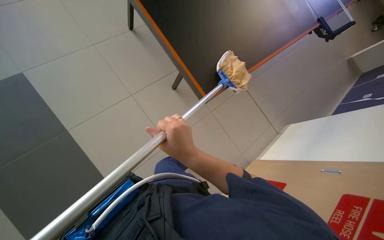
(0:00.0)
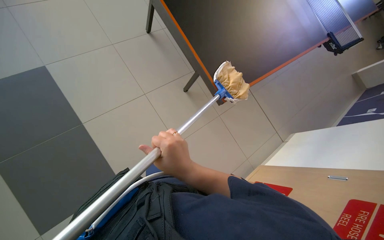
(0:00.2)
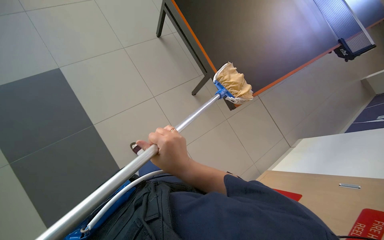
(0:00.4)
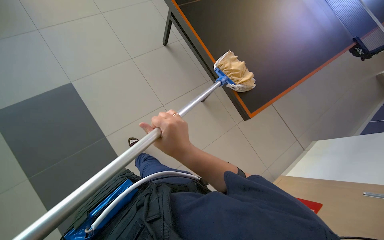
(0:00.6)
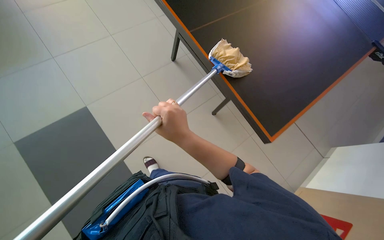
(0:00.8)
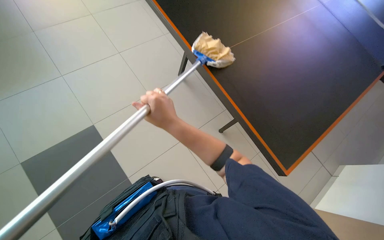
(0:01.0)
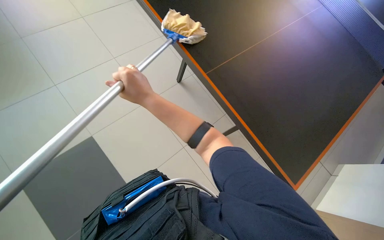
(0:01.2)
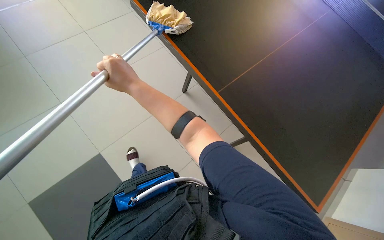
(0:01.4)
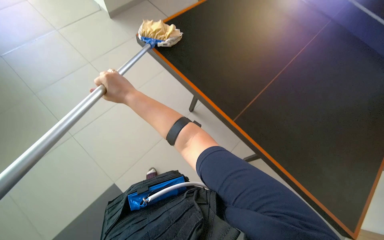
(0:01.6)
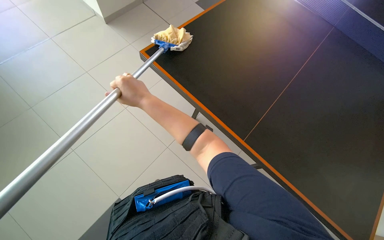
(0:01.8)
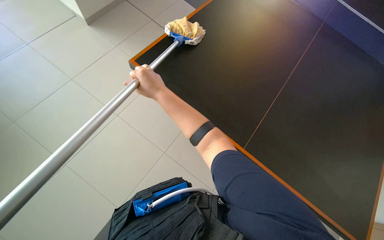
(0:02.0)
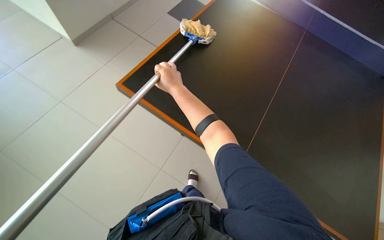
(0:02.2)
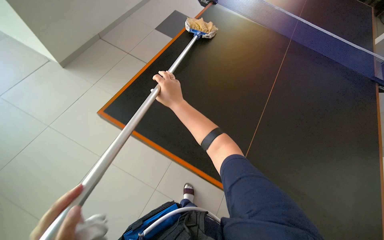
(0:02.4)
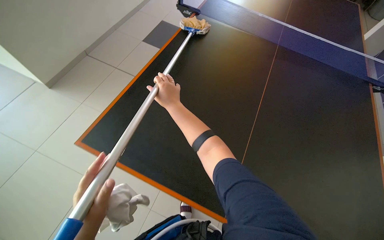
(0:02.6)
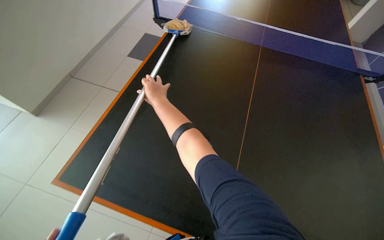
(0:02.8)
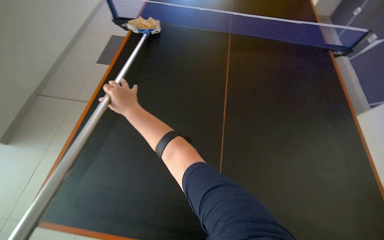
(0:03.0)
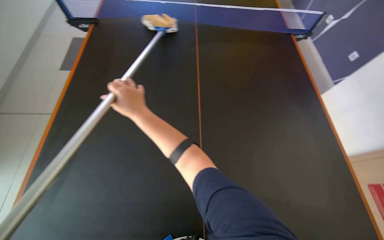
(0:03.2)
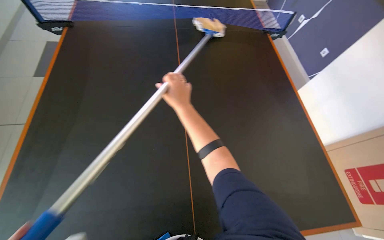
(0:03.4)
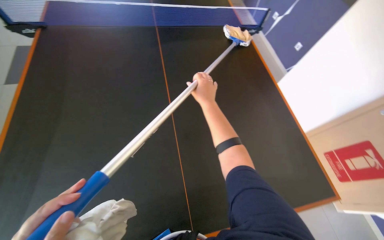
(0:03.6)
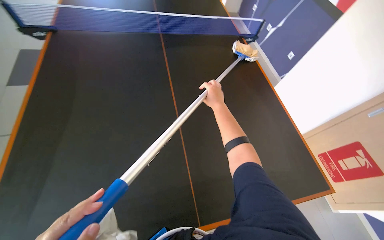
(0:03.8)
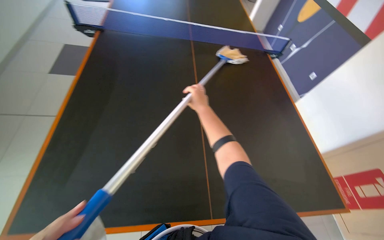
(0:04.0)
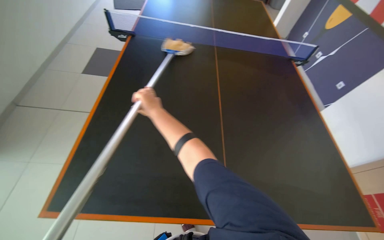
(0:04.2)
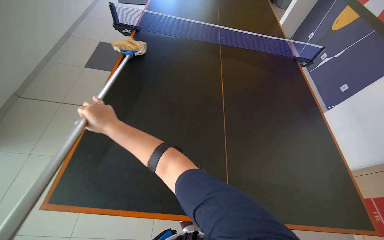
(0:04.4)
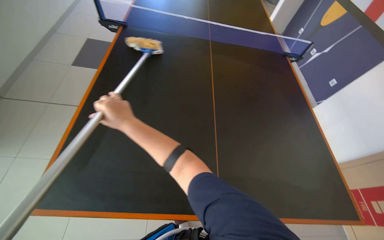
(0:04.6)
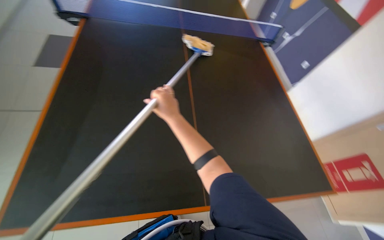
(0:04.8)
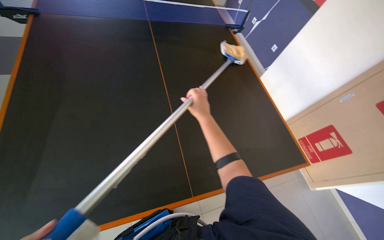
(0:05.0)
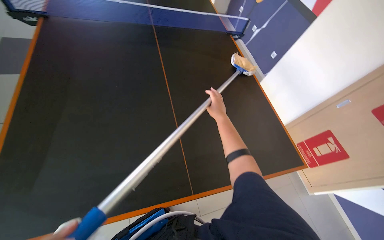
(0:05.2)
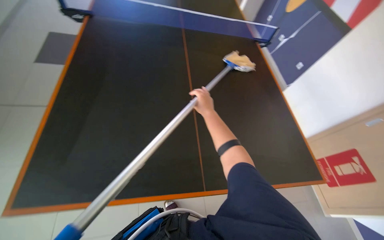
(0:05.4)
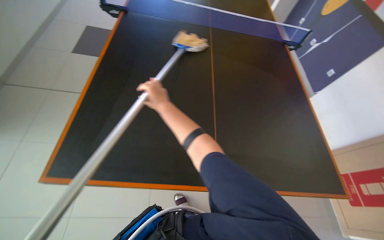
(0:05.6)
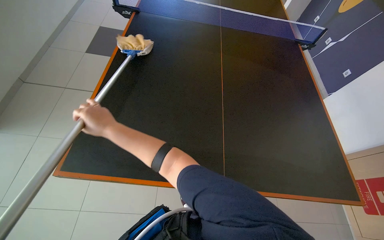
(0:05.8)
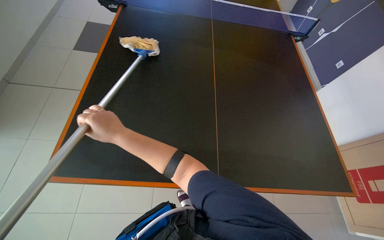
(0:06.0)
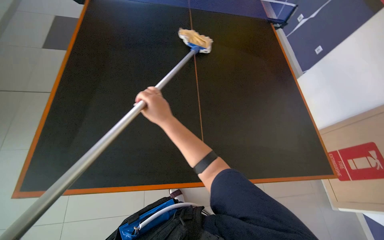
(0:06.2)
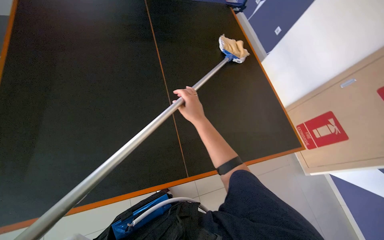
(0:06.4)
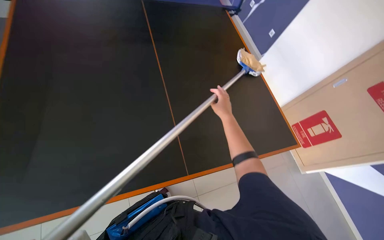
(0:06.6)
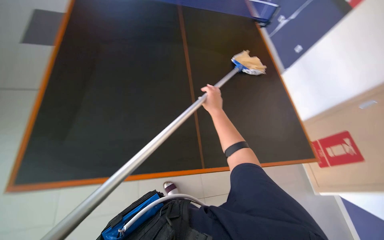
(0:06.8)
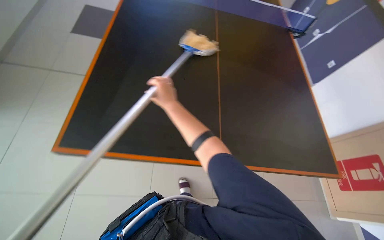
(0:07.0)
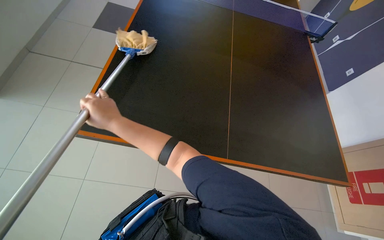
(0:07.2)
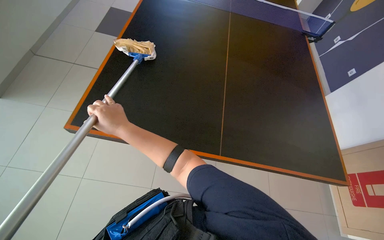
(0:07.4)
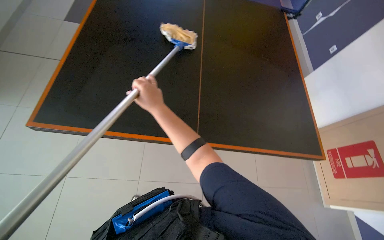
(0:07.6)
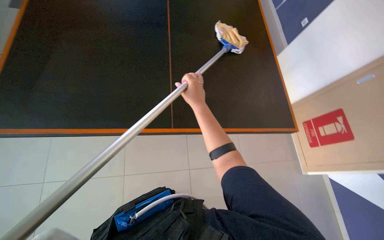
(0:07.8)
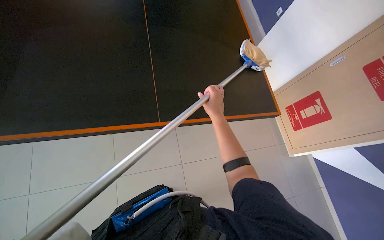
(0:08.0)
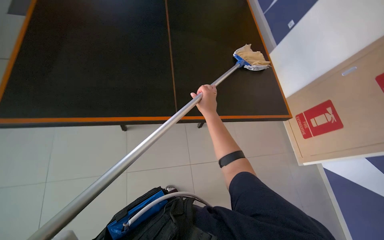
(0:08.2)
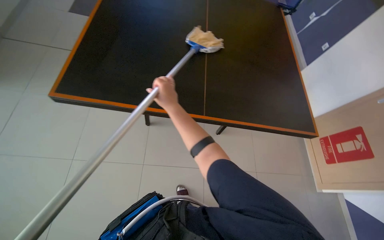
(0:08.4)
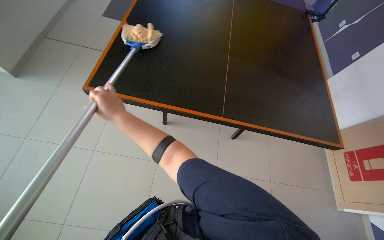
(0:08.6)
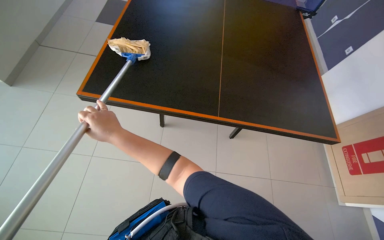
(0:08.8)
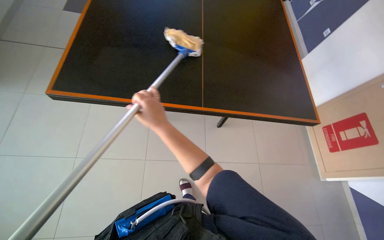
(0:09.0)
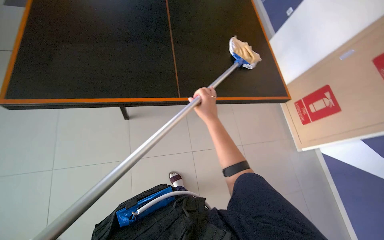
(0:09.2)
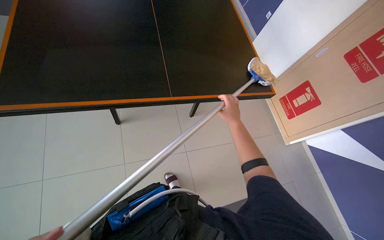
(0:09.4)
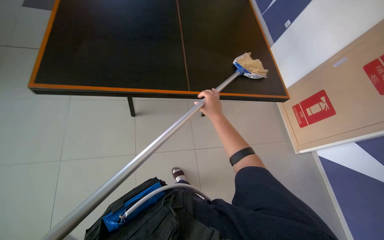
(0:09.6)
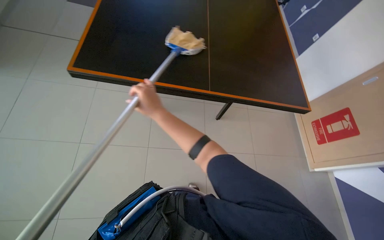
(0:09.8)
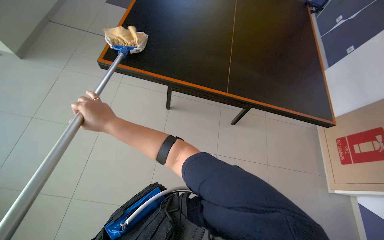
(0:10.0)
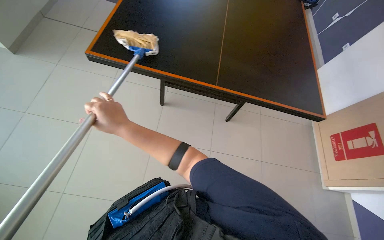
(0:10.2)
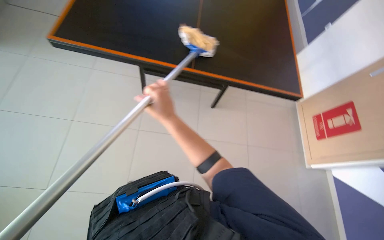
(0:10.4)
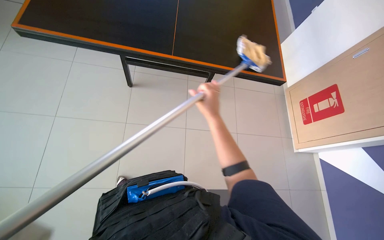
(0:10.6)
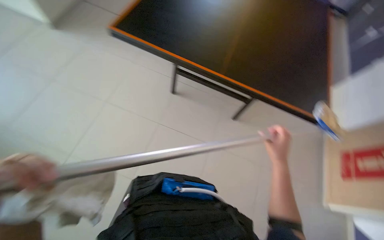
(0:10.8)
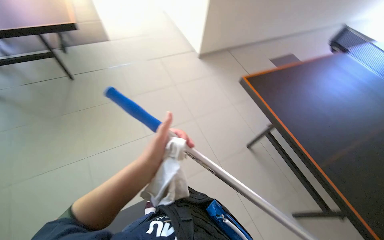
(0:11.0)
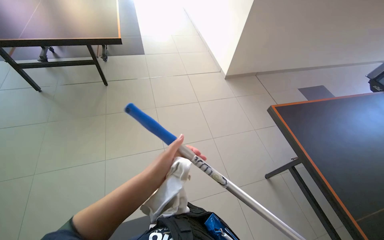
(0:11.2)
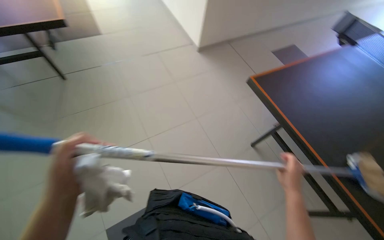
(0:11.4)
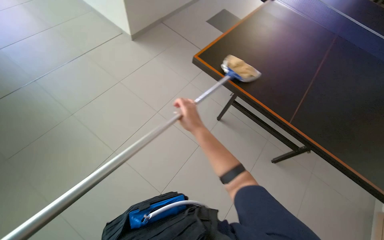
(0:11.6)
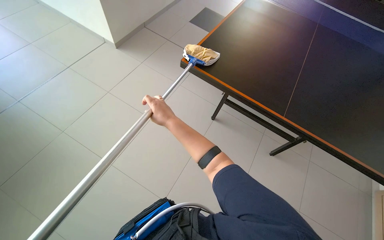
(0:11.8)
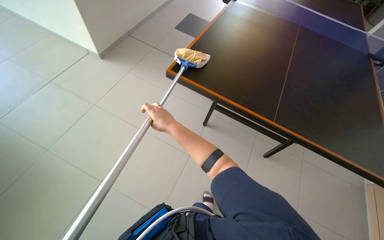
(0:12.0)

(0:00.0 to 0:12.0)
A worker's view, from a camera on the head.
Job: wiping surfaces.
The whole recording: Wiping ping-pong table with mop. The worker wipes the surface of the ping-pong table using a mop.
0:00.0 - 0:01.6: The right hand goes about 15 cm up the picture.
0:04.4 - 0:06.0: The right hand goes to the right and returns, approximately 50 cm each way.
0:06.0 - 0:07.6: The right hand moves left and right over roughly 30 cm, changing direction 2 times.
0:07.6 - 0:09.0: The right hand swings left and right, roughly 25 cm each way, with 2 reversals.
0:09.0 - 0:10.4: The right hand swings left and right, some 35 cm each way, with 2 reversals.
0:10.4 - 0:12.0: The head travels roughly 80 cm.

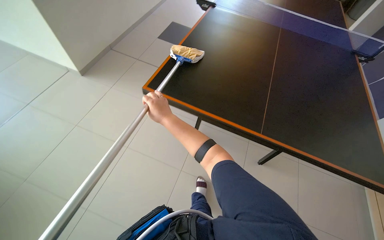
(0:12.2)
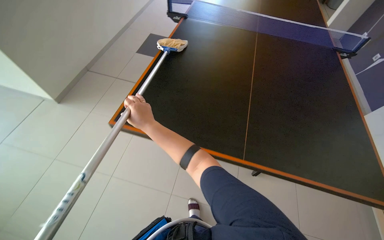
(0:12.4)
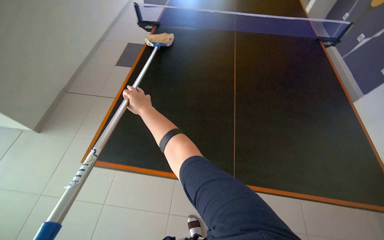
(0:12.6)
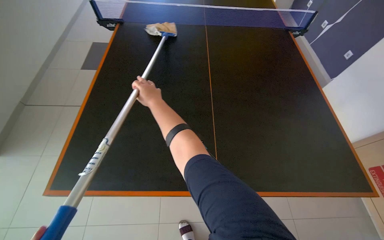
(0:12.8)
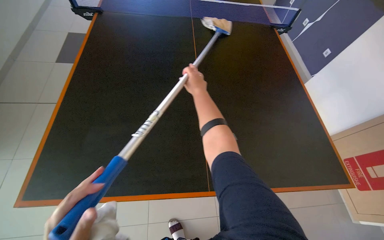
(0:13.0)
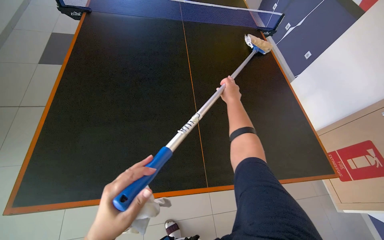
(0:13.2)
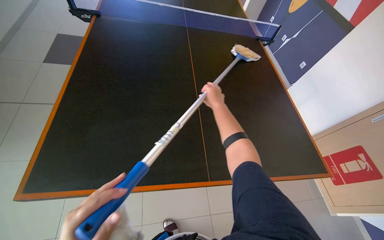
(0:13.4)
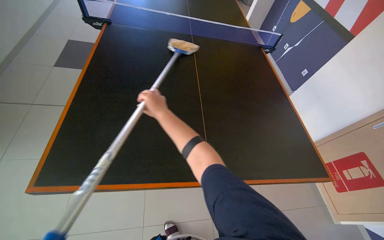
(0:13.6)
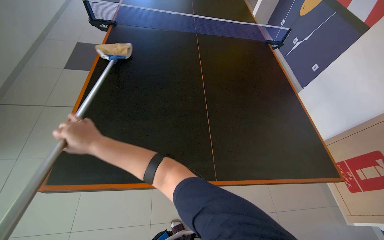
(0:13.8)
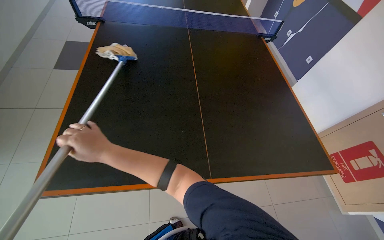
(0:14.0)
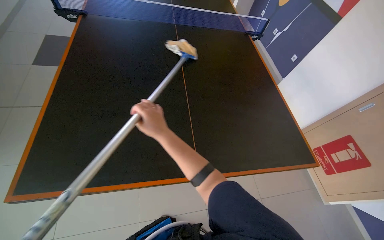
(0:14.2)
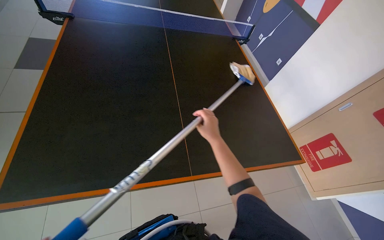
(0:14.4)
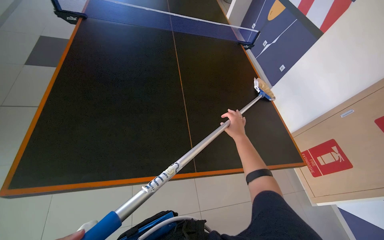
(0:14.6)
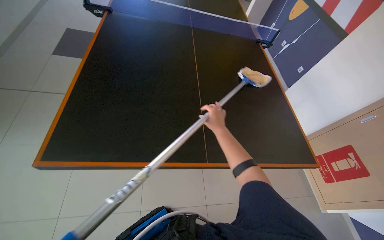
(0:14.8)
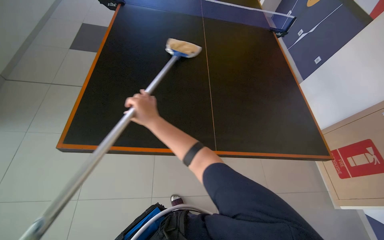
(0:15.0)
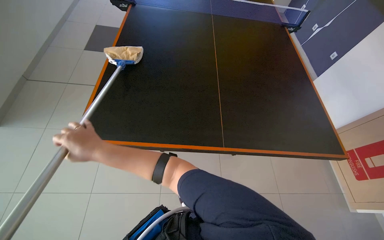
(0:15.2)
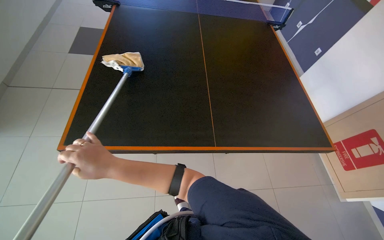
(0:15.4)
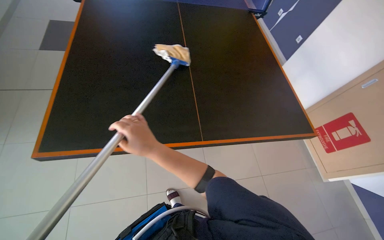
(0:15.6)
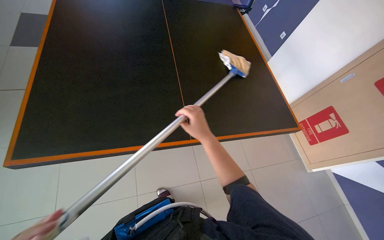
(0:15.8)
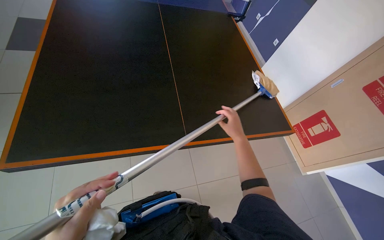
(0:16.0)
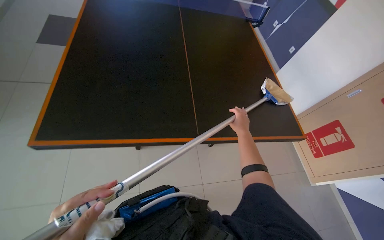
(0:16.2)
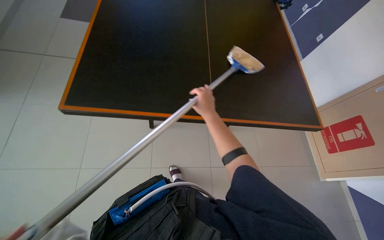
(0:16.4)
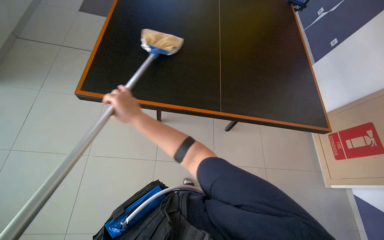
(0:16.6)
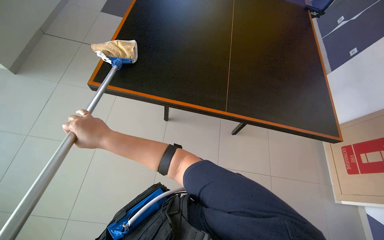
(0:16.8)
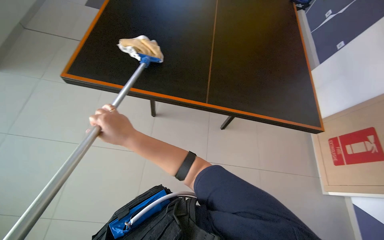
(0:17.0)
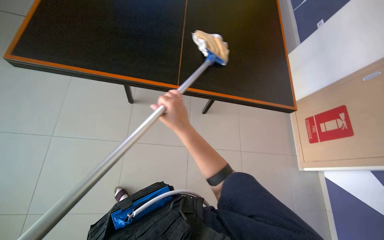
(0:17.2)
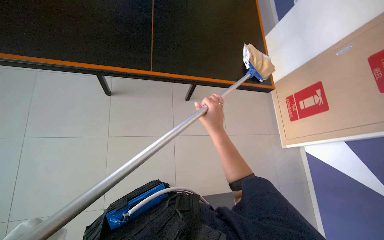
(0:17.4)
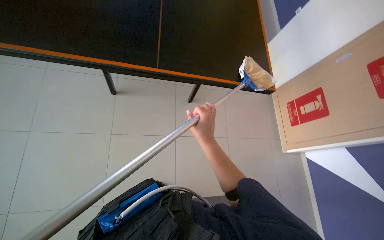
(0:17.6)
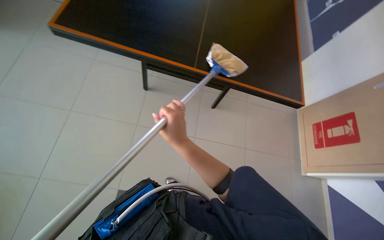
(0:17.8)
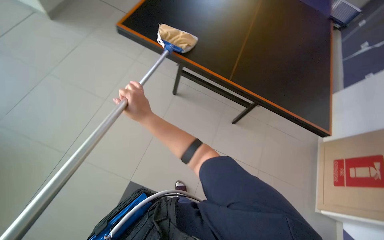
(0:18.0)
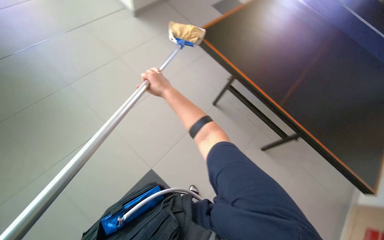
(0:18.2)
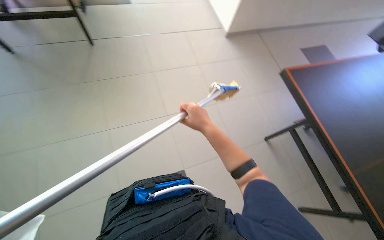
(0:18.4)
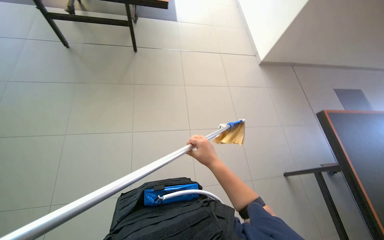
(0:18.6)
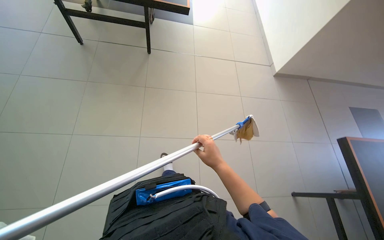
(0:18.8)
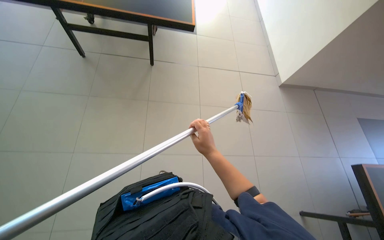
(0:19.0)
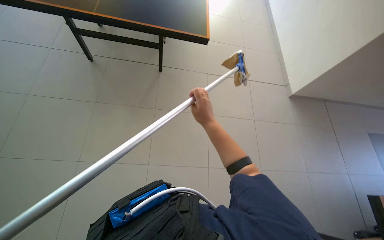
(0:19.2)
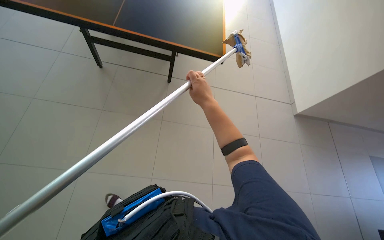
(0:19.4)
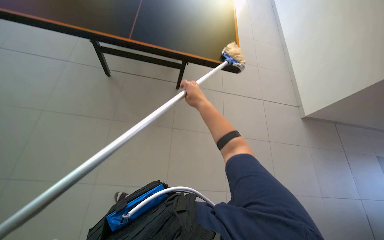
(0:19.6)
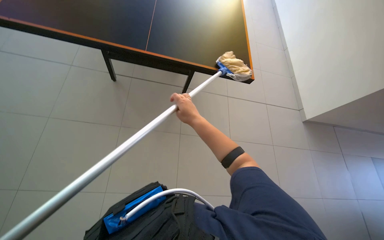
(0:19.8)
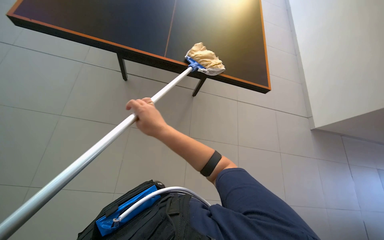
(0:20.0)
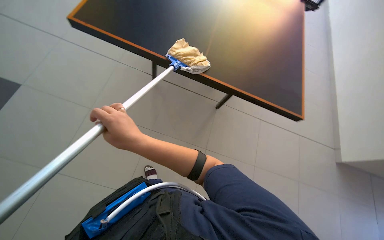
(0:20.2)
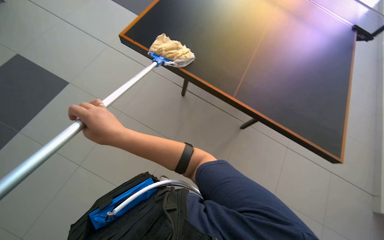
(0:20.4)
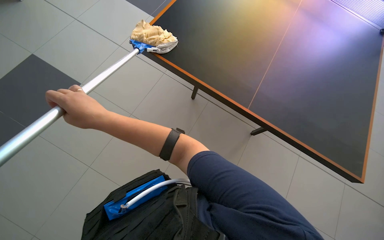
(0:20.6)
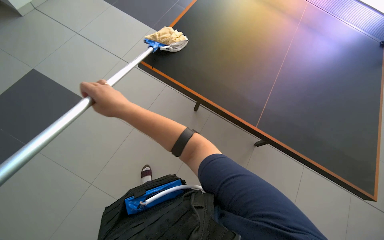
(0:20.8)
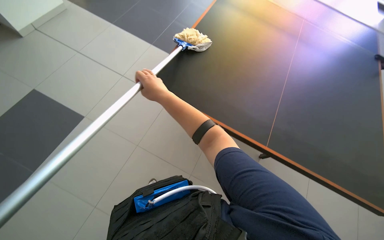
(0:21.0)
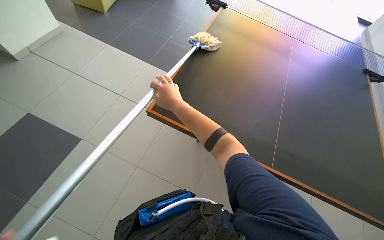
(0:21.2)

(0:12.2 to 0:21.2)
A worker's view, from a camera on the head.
Job: wiping surfaces.
The whole recording: Wiping ping-pong table with mop. The worker wipes the surface of the ping-pong table using a mop.
0:12.2 - 0:13.8: The wearer's head swings some 25 degrees to the right.
0:13.8 - 0:15.2: The right hand reaches about 50 cm to the right, then returns.
0:15.2 - 0:16.6: The right hand goes to the right and returns, some 50 cm each way.
0:16.6 - 0:18.2: The scene turns about 30 degrees clockwise in the picture.
0:18.2 - 0:19.8: The camera travels about 1.5 m. The wearer looks roughly 50 degrees further to the left.
0:19.8 - 0:21.2: The view pans to the left by approximately 15 degrees. The right hand goes approximately 10 cm up the picture, and reaches approximately 30 cm to the left, then returns.
